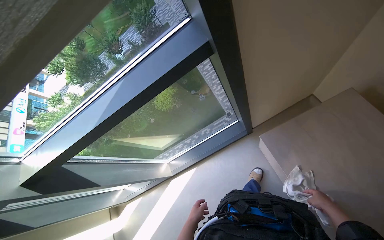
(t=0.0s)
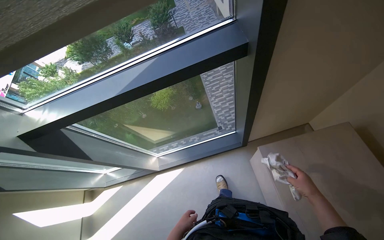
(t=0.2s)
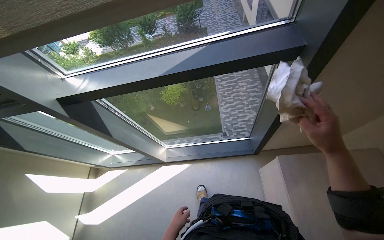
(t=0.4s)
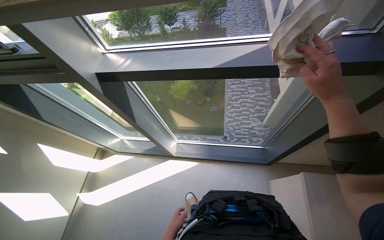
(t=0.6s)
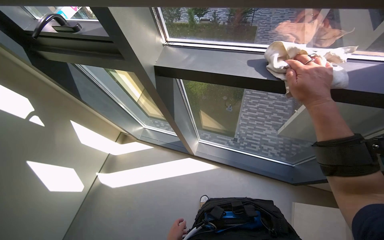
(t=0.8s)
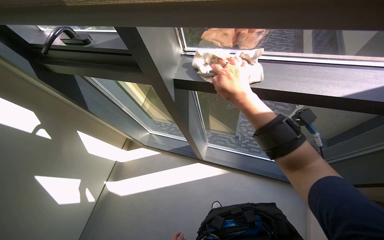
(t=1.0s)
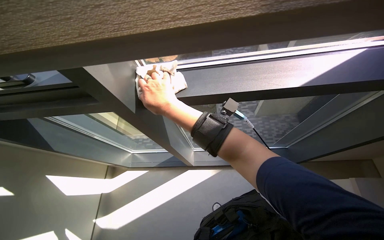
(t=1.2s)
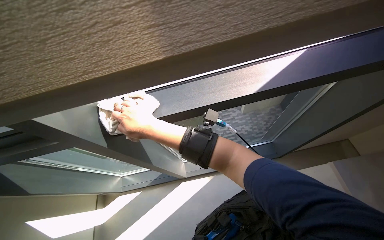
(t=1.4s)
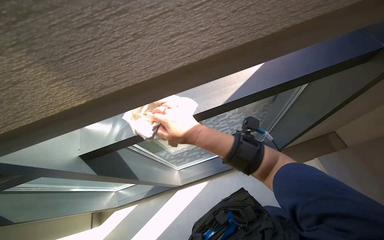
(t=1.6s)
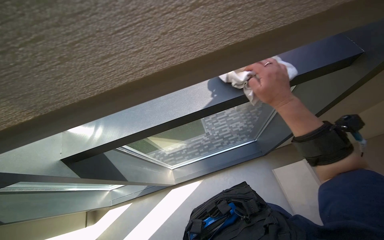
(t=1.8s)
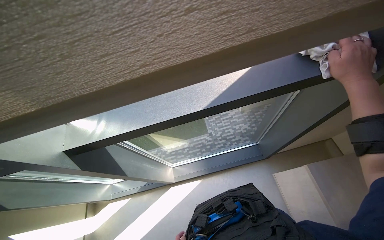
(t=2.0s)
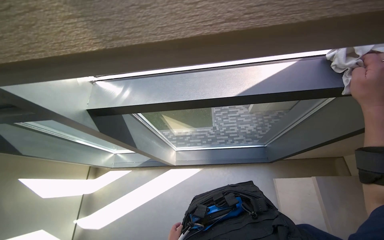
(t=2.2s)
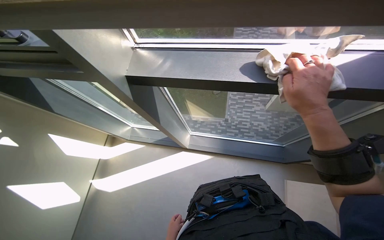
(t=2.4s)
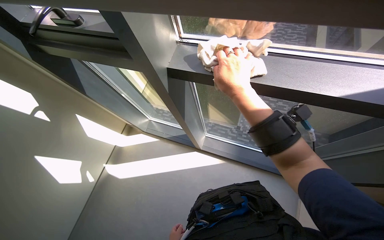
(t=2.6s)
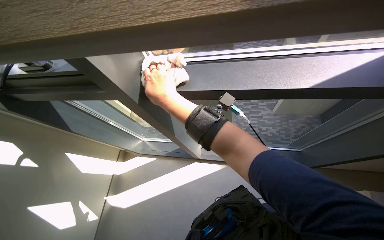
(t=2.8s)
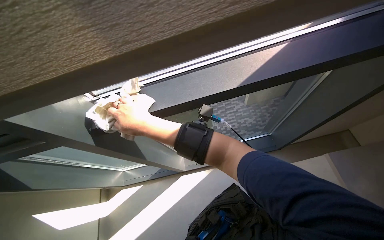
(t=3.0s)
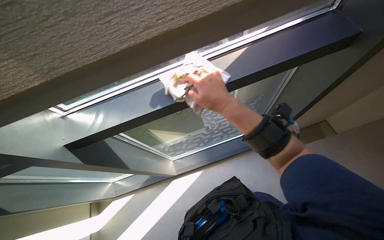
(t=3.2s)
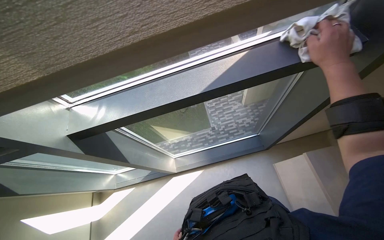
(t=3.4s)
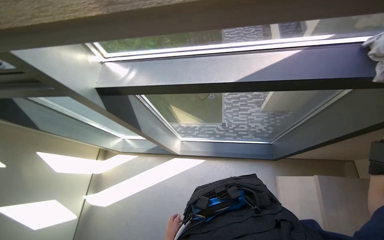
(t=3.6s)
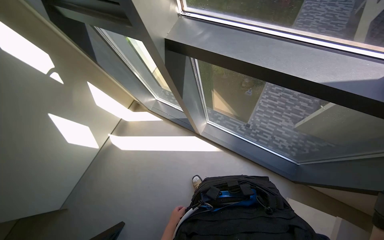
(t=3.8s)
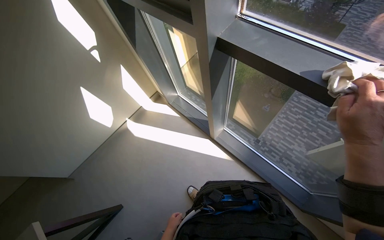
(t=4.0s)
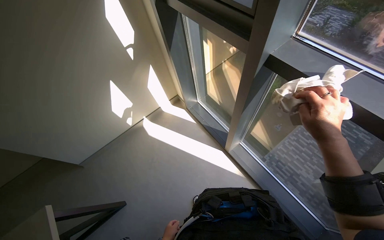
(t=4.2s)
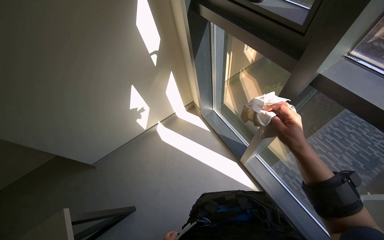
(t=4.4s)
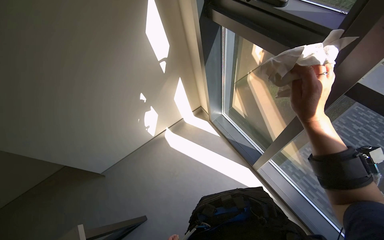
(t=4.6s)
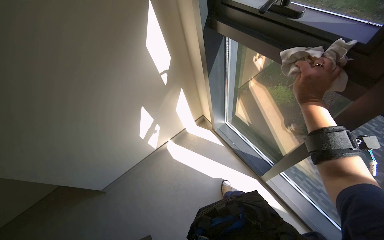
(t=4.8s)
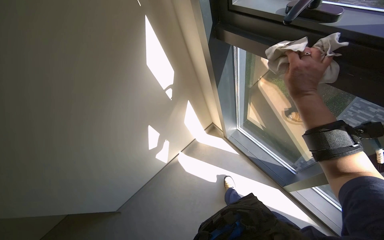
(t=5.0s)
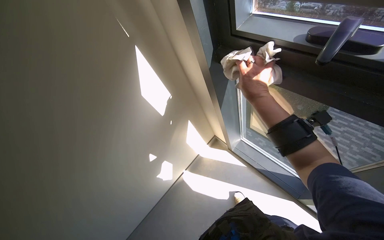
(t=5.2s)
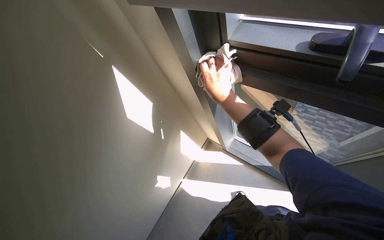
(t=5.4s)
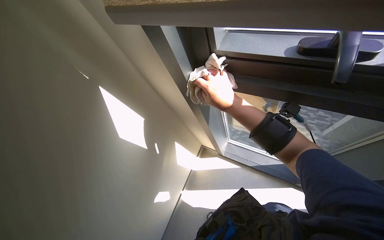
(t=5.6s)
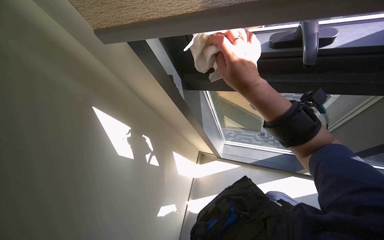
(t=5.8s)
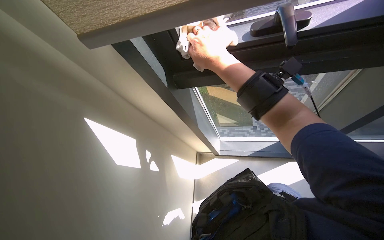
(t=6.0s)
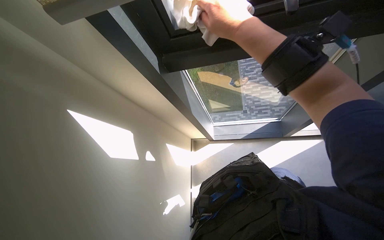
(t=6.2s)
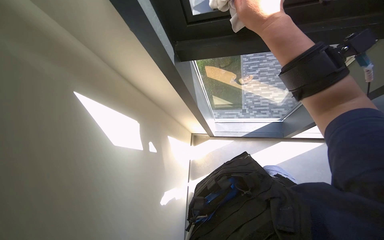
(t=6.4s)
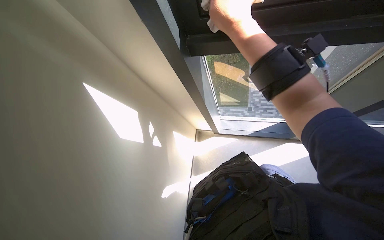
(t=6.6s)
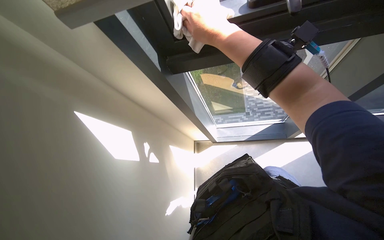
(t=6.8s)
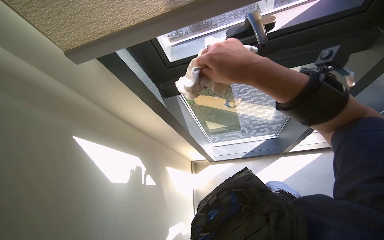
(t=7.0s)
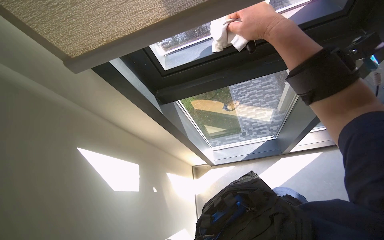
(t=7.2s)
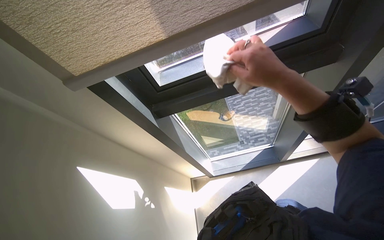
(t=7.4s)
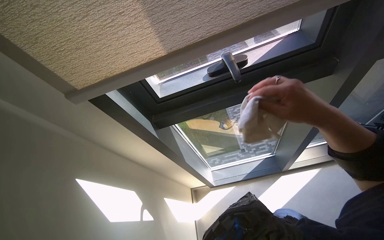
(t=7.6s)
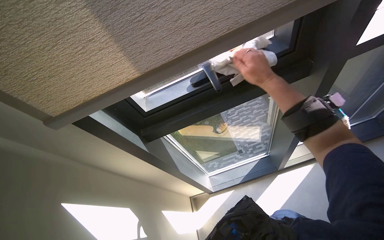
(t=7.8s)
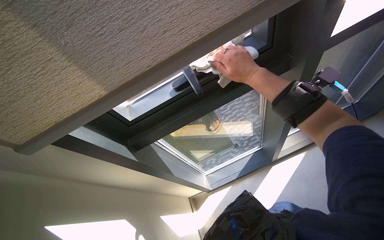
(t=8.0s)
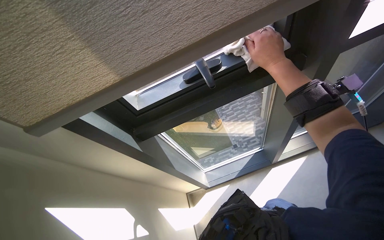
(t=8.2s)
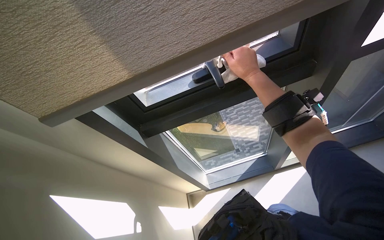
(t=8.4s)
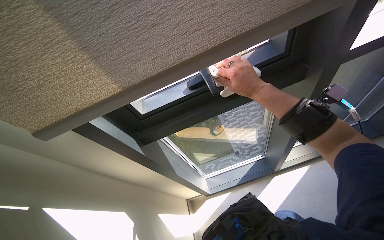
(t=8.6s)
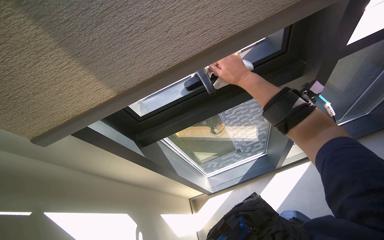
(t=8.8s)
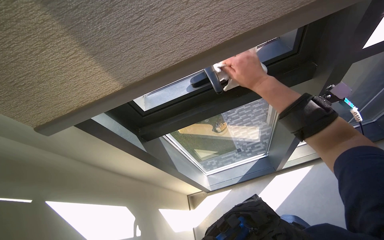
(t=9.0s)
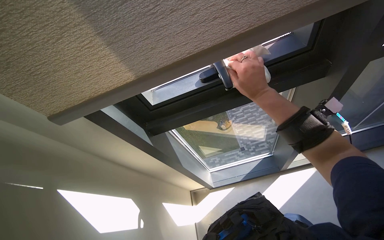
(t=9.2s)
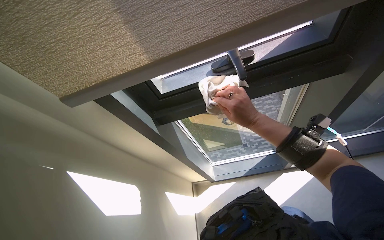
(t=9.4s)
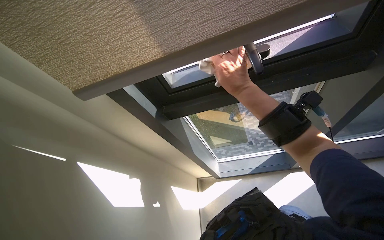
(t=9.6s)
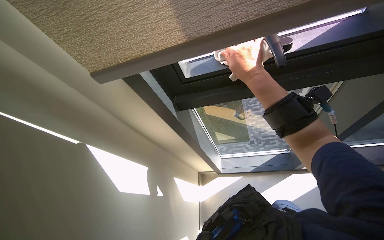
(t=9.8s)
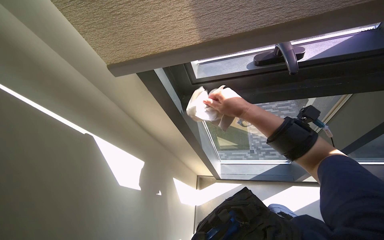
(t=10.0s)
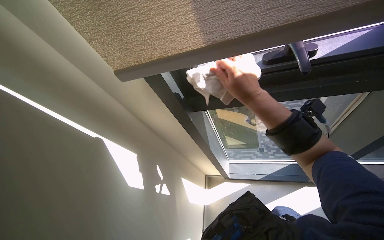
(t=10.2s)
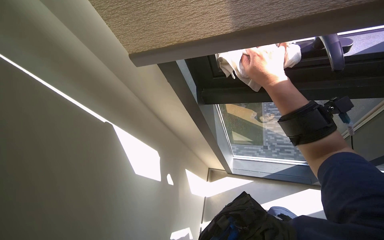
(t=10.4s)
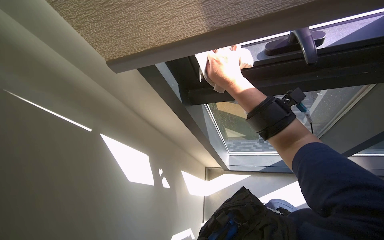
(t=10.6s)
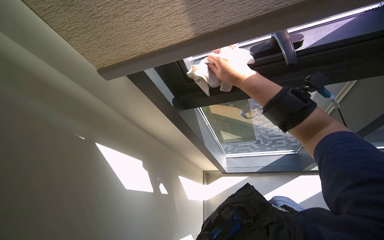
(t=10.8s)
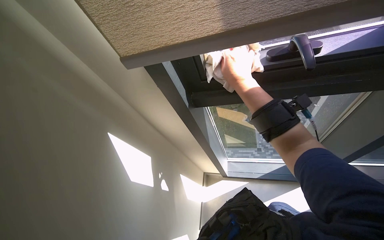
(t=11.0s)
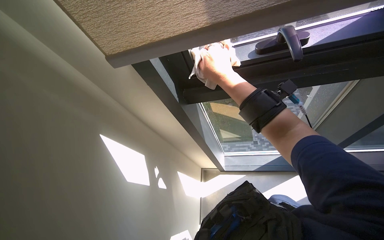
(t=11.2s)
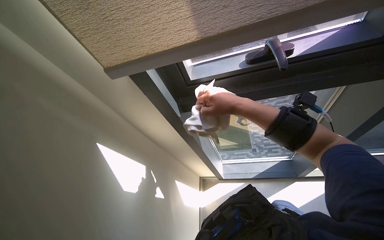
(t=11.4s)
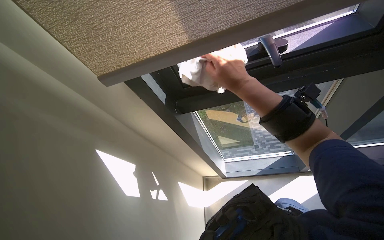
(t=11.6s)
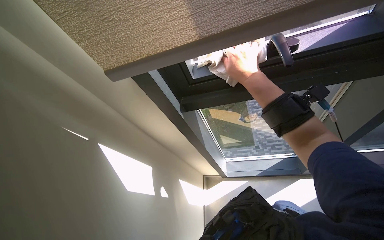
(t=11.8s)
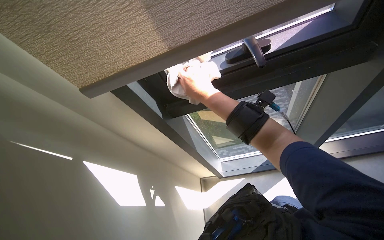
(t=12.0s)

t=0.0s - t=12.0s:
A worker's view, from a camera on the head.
Job: wiping surfaces.
The whole recording: Wiping office surfaces. The worker wipes various surfaces in the office, including window frames and shelves, with a cloth.
t=1.6s - t=3.0s: The right hand moves some 40 cm to the right and comes back.
t=3.0s - t=4.4s: The wearer's head swings some 65 degrees to the left.
t=4.4s - t=6.0s: The camera travels approximately 50 cm. The head rotates about 50 degrees to the right.
t=6.0s - t=7.6s: The camera pitches upward, by about 15 degrees. The right hand swings left and right, some 20 cm each way, with 2 reversals.
t=7.6s - t=9.0s: The right hand shifts roughly 20 cm up the picture and farther from the camera.
t=9.0s - t=10.4s: The wearer's head swings some 25 degrees to the left. The right hand swings up and down the picture, roughly 10 cm each way, with 3 reversals.
t=10.4s - t=12.0s: The right hand swings left and right, about 15 cm each way, with 2 reversals.

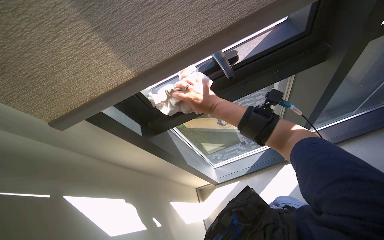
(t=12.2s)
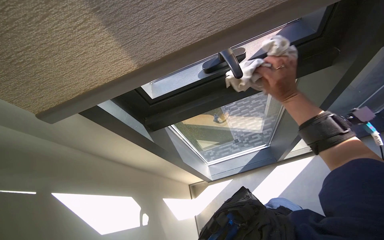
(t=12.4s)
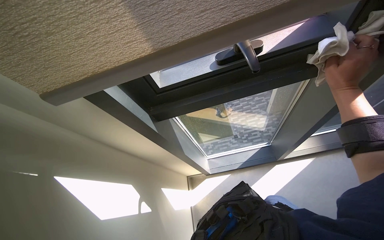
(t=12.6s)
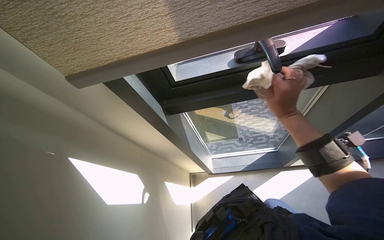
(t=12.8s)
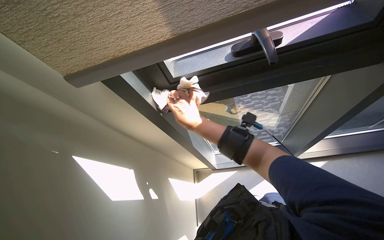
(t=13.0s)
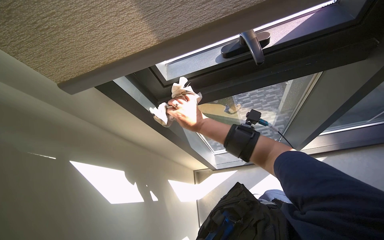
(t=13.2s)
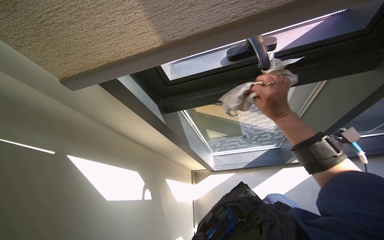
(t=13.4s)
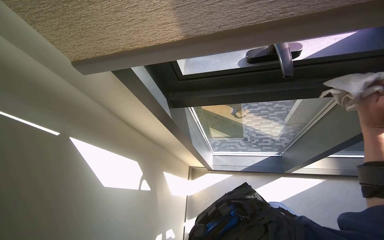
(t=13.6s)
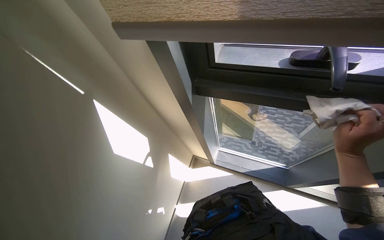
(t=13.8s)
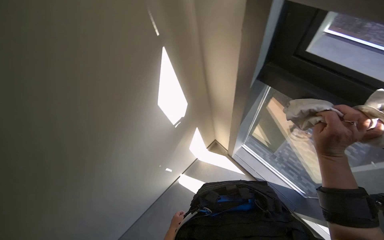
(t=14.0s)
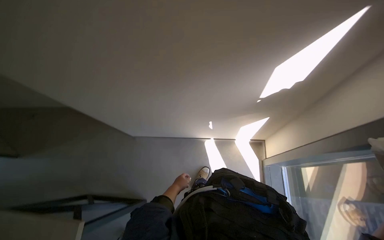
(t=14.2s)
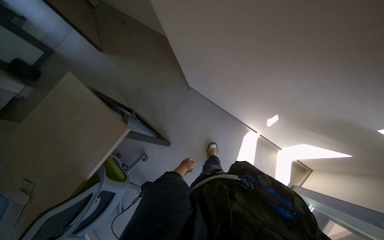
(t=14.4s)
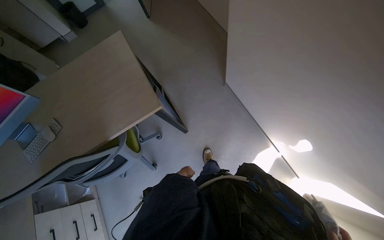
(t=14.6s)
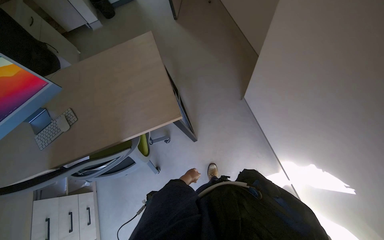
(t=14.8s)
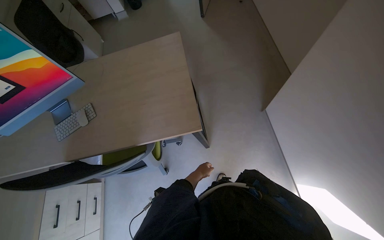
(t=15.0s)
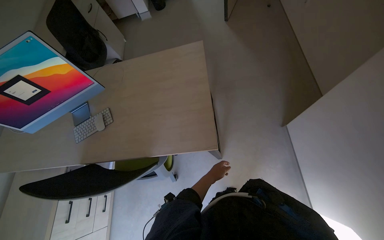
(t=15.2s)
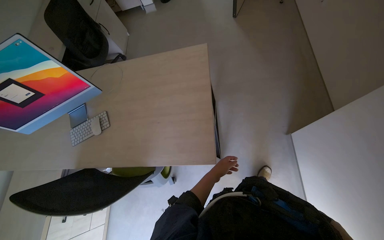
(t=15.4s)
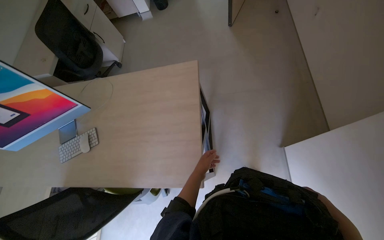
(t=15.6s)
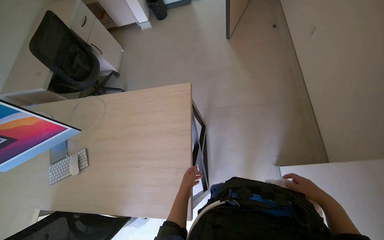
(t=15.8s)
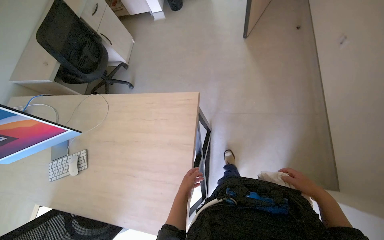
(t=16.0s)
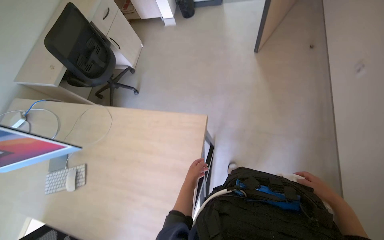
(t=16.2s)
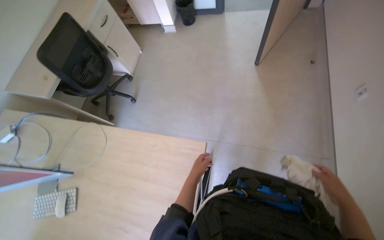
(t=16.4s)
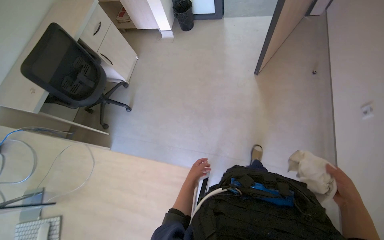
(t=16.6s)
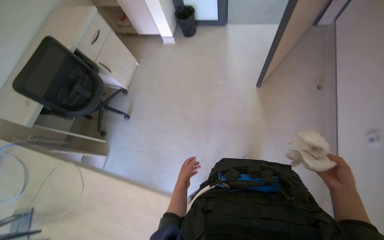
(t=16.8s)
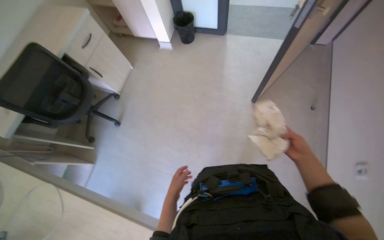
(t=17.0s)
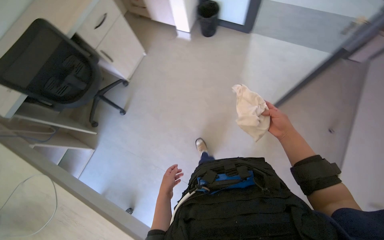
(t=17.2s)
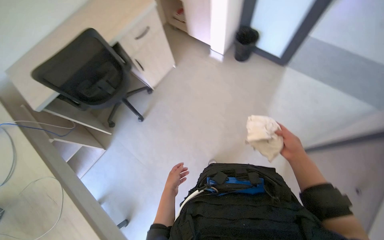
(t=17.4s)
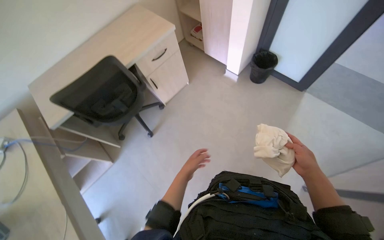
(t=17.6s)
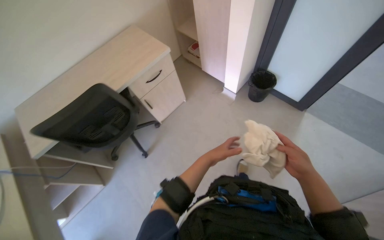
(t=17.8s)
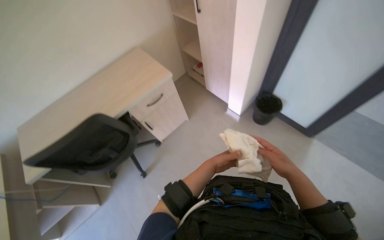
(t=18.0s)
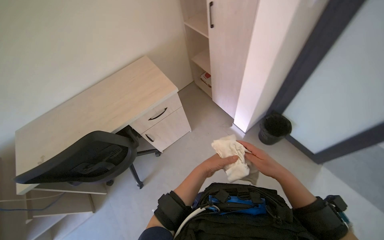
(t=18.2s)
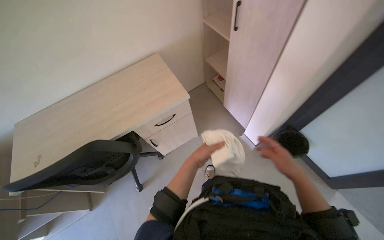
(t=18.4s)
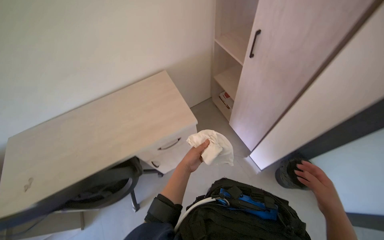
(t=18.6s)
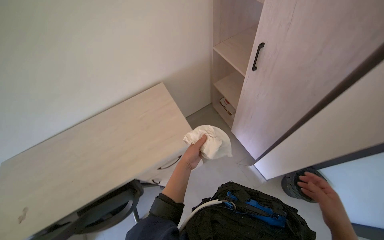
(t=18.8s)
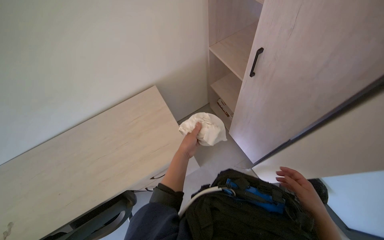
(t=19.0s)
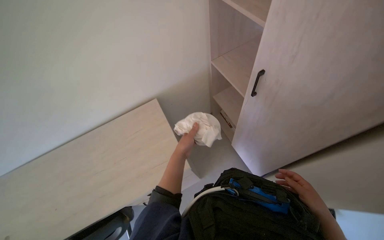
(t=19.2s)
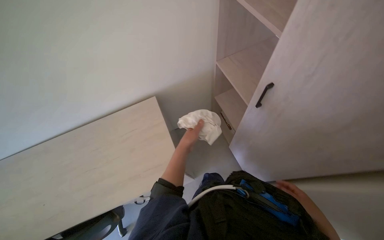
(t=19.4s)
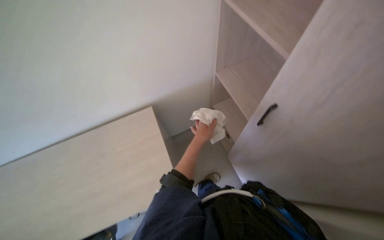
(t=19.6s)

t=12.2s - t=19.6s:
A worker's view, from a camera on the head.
Job: wiping surfaces.
The whole recording: Wiping office surfaces. The worker wipes various surfaces in the office, including window frames and shelves, with a cloth.
t=12.2s - t=13.6s: The right hand swings left and right, about 40 cm each way, with 2 reversals.
t=13.6s - t=15.2s: The camera is carried about 80 cm. The head turns to the left by about 105 degrees. The view tilts approximately 25 degrees downward.
t=15.2s - t=16.6s: The camera travels some 80 cm.
t=16.6s - t=18.2s: The wearer moves roughly 1 m. The head turns to the left by about 35 degrees.
t=18.2s - t=19.6s: The wearer moves roughly 70 cm.
